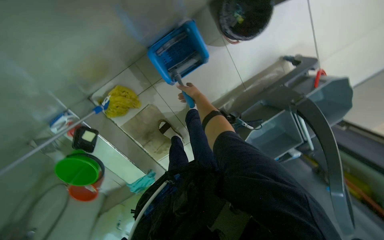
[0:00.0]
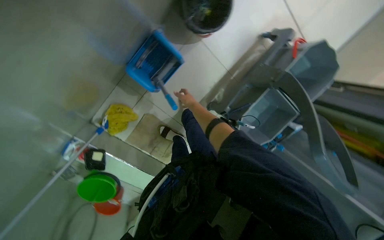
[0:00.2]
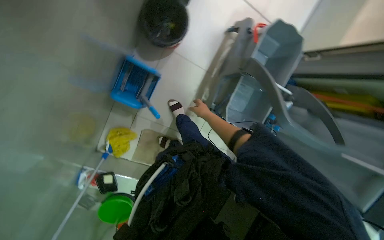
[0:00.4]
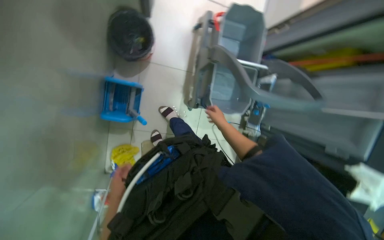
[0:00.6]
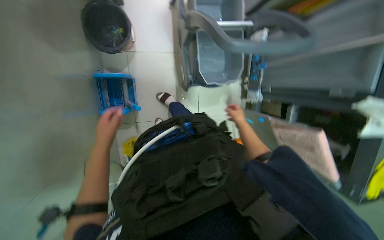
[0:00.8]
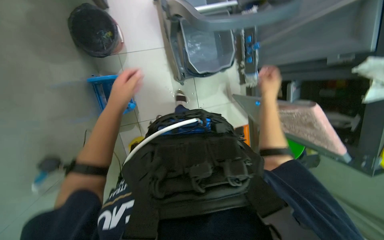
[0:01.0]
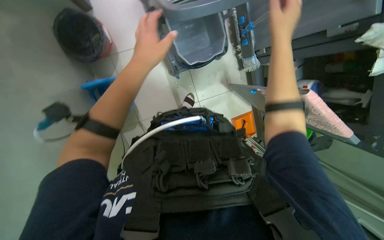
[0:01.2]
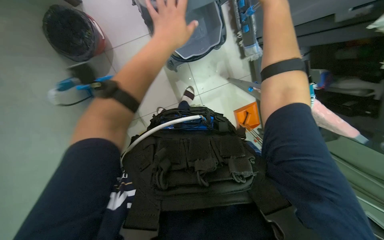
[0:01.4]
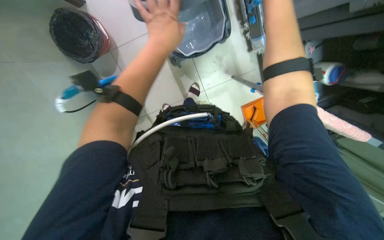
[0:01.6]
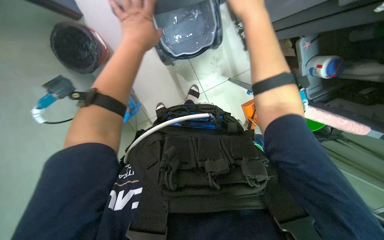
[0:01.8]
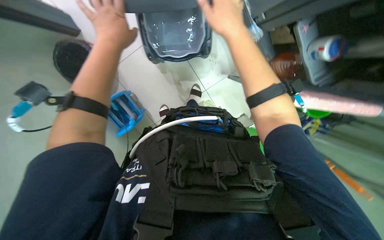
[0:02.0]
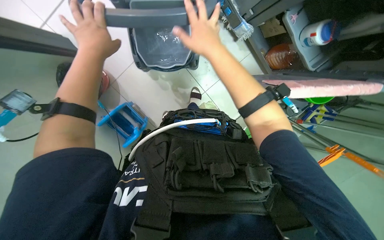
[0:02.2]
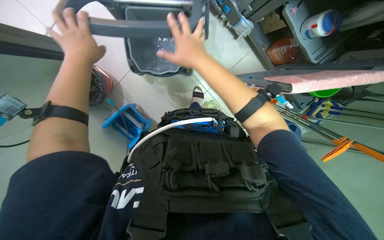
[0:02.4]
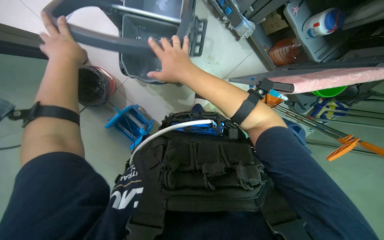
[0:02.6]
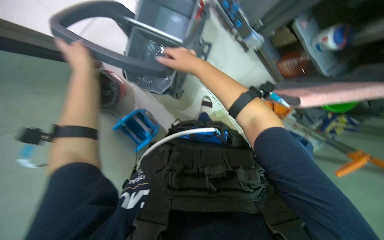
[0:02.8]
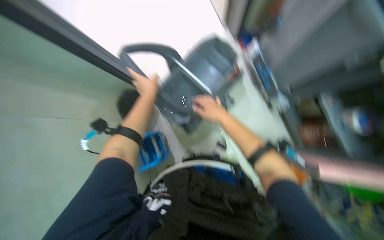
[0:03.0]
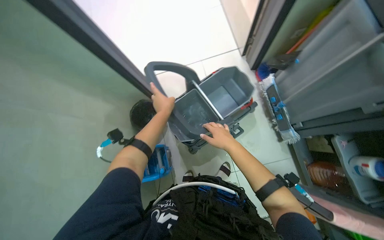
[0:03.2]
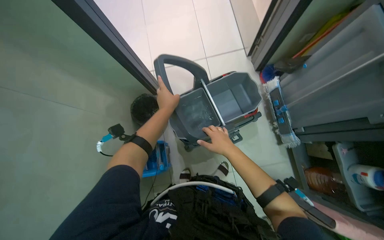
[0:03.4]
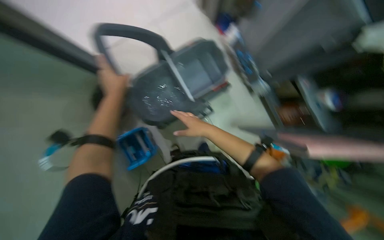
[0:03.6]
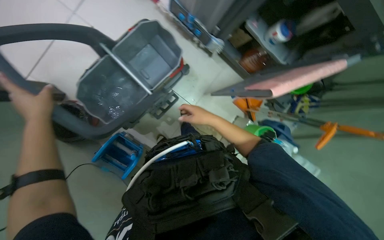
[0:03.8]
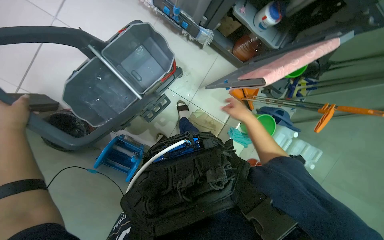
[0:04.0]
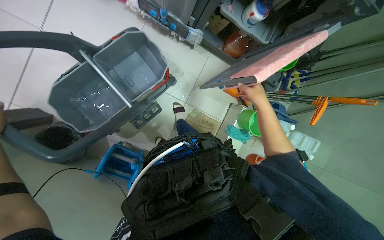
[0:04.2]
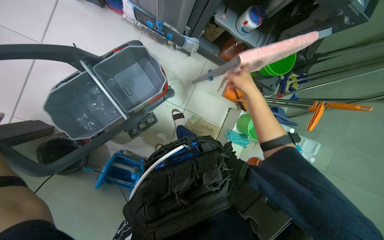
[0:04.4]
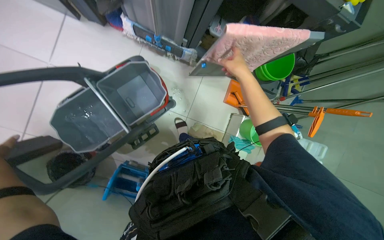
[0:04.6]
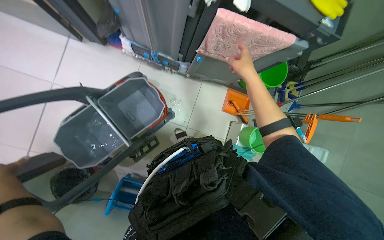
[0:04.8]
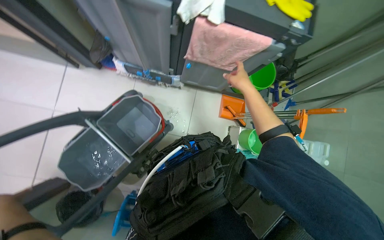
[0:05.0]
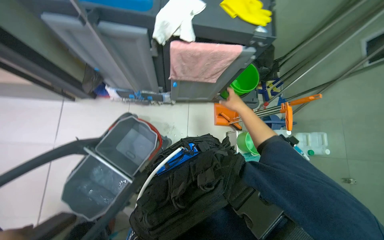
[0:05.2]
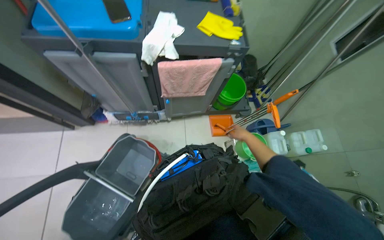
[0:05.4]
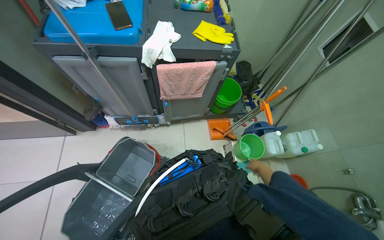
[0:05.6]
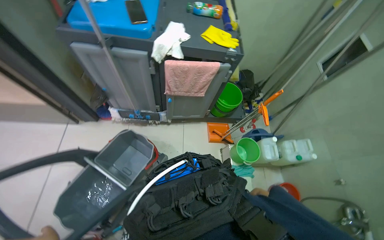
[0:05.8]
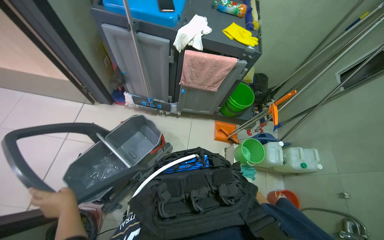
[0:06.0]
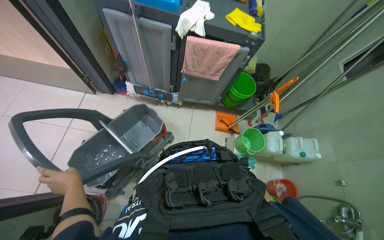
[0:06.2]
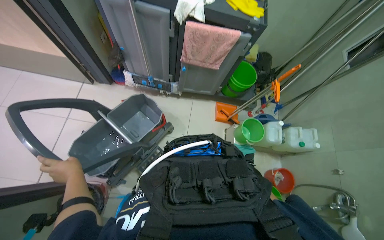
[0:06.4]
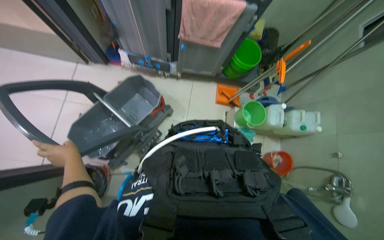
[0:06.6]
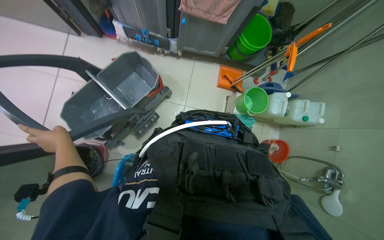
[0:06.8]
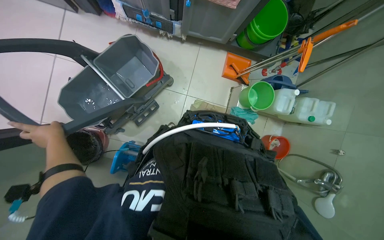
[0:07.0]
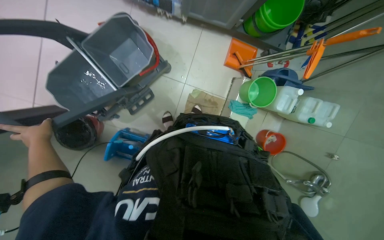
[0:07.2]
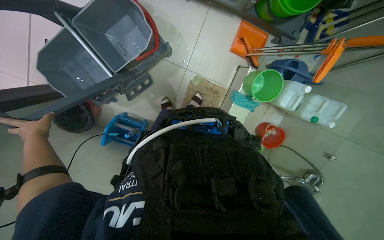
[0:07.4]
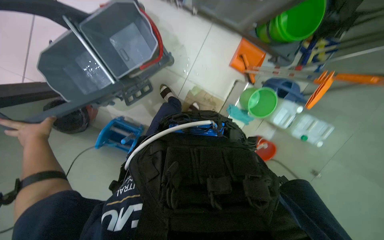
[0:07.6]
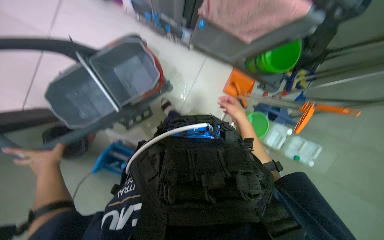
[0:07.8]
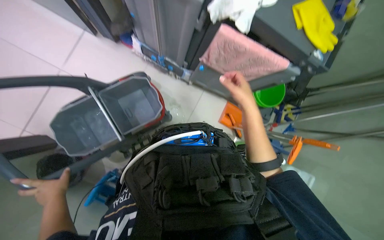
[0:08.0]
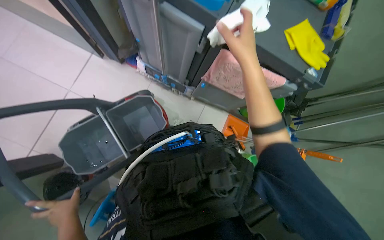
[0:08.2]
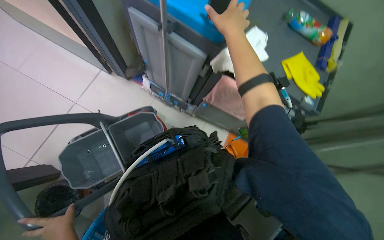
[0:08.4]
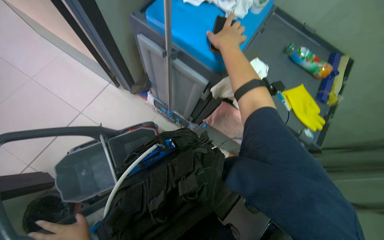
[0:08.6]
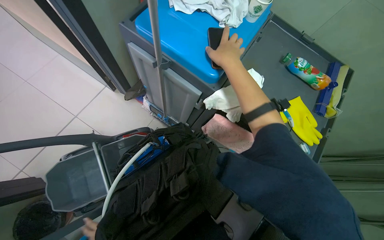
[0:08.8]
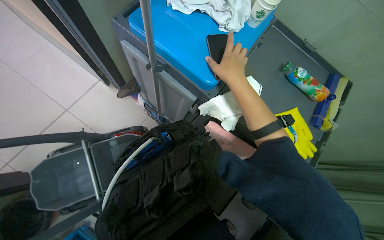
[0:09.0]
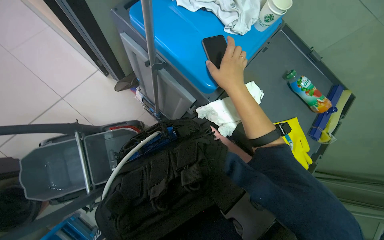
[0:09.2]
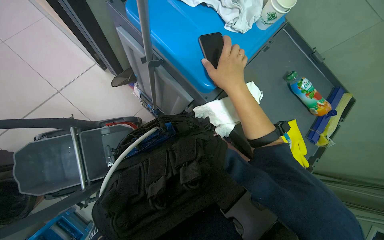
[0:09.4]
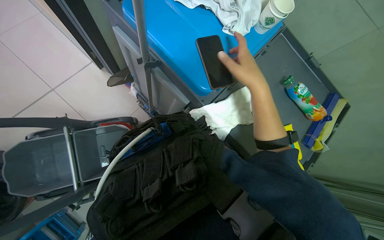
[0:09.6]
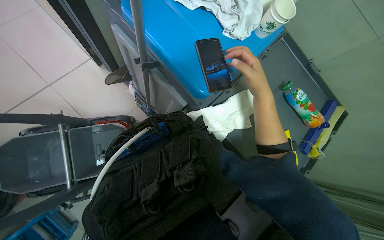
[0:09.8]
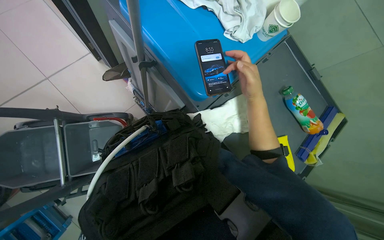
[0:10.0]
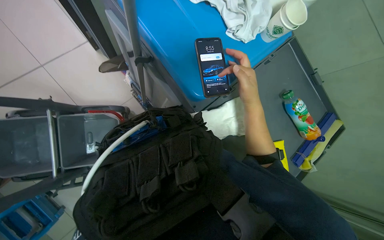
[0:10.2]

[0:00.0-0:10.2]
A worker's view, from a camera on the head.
Job: preparing cleaning supplies.
The whole recording: Filling mop bucket and organizing tools. The worker pours water into the mop bucket and organizes the tools.
0:00.0 to 0:01.4: The camera travels roughly 50 cm. The camera is aimed roughly 20 degrees further to the left. The scene turns roughly 70 degrees counterclockwise in the picture.
0:01.4 to 0:03.0: The view pans to the left by approximately 15 degrees. The view tilts about 20 degrees upward.
0:03.0 to 0:04.4: The wearer looks approximately 40 degrees further to the right. The view tilts roughly 15 degrees downward.
0:04.4 to 0:05.8: The view tips upward by roughly 30 degrees. Everything in view rotates roughly 25 degrees counterclockwise.
0:05.8 to 0:07.2: The view tips downward by approximately 35 degrees.
0:07.2 to 0:08.8: The camera pitches upward, by some 30 degrees.
0:08.8 to 0:10.2: The right hand heads to the right, covering approximately 10 cm.

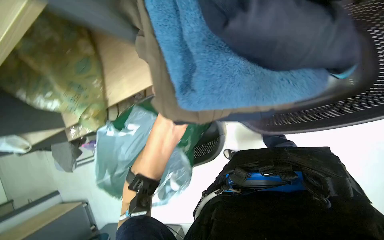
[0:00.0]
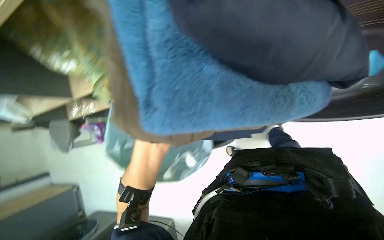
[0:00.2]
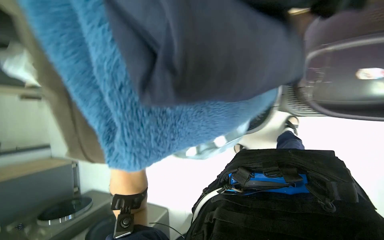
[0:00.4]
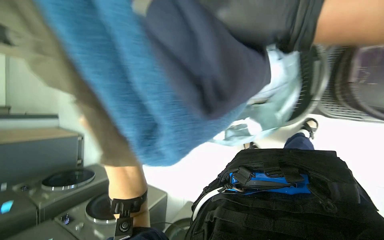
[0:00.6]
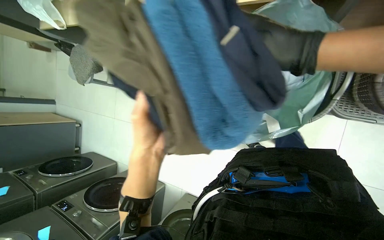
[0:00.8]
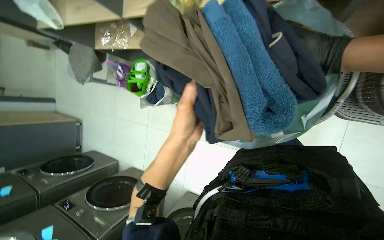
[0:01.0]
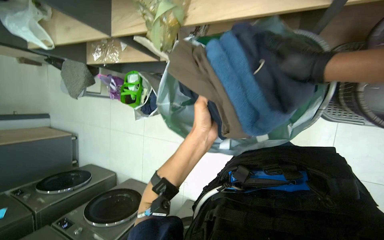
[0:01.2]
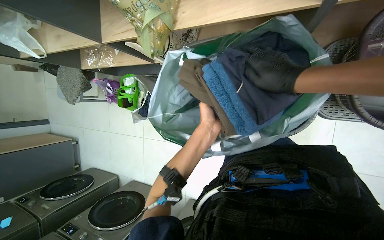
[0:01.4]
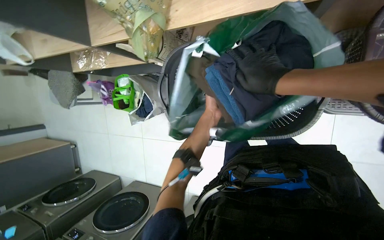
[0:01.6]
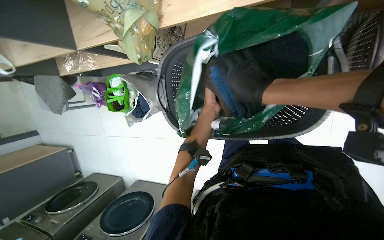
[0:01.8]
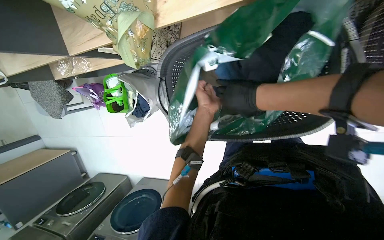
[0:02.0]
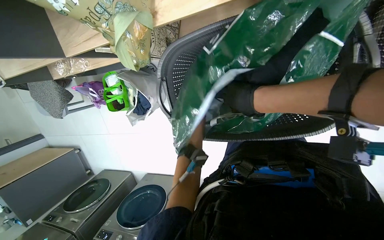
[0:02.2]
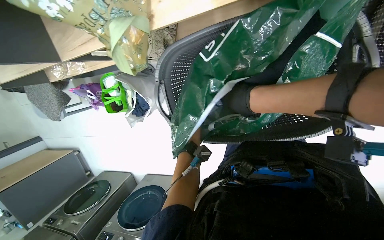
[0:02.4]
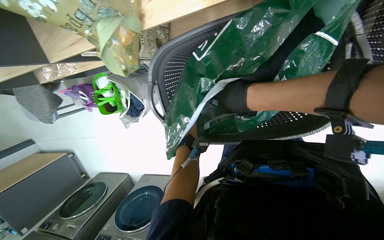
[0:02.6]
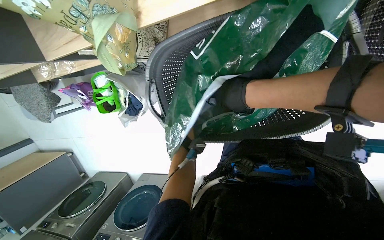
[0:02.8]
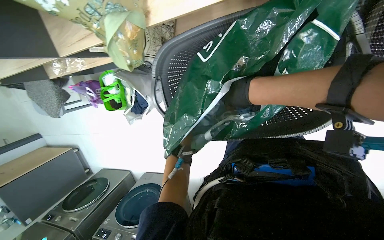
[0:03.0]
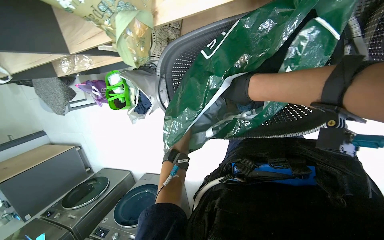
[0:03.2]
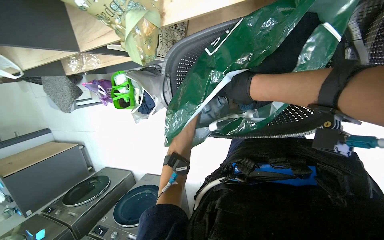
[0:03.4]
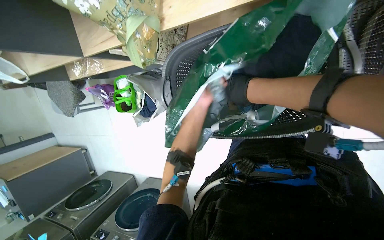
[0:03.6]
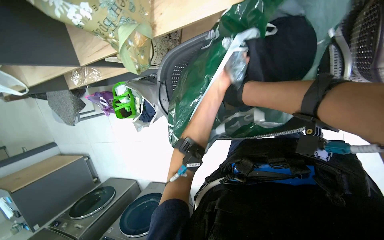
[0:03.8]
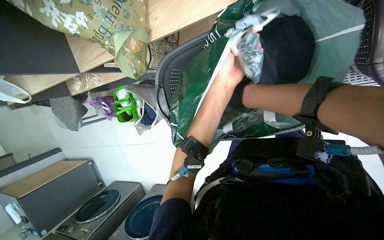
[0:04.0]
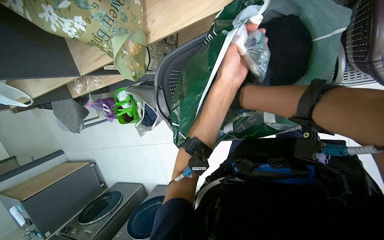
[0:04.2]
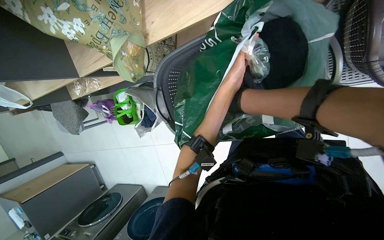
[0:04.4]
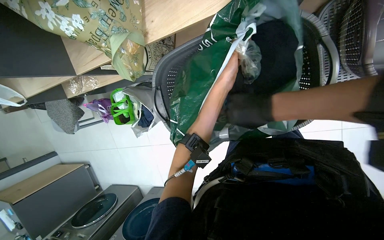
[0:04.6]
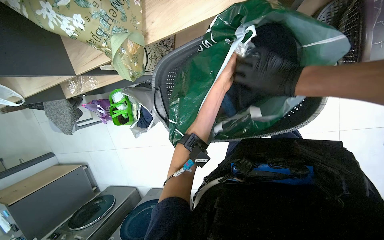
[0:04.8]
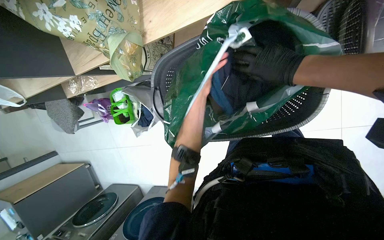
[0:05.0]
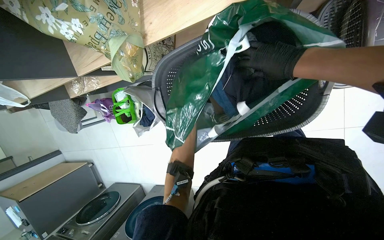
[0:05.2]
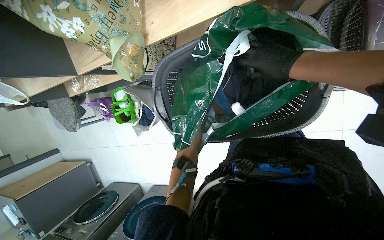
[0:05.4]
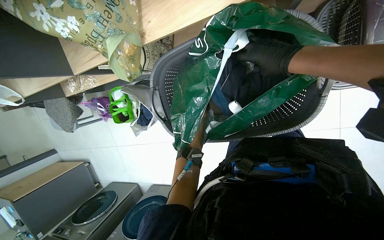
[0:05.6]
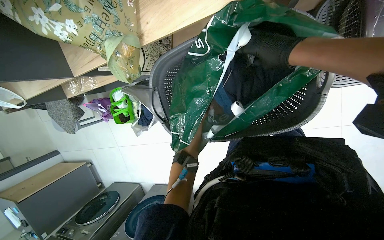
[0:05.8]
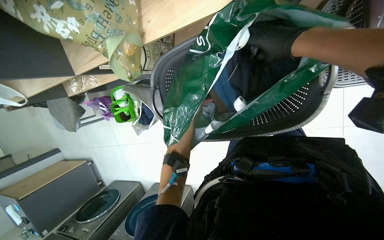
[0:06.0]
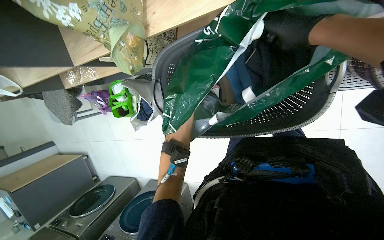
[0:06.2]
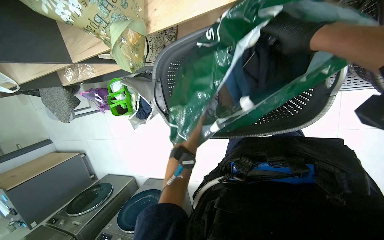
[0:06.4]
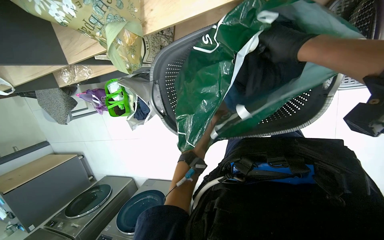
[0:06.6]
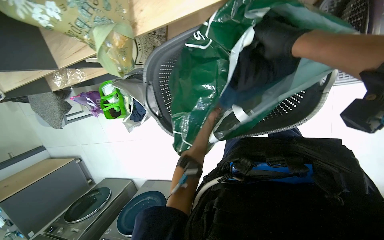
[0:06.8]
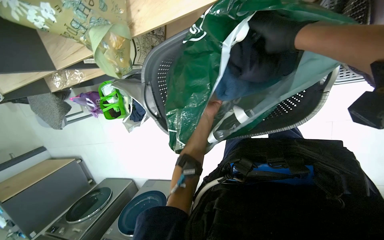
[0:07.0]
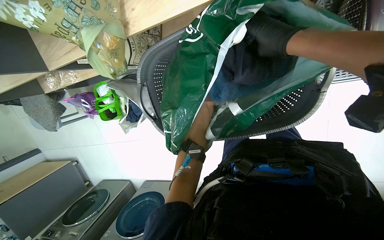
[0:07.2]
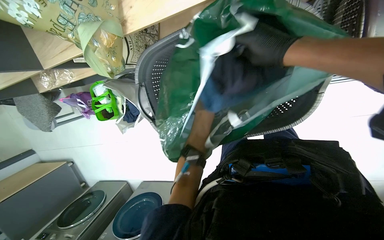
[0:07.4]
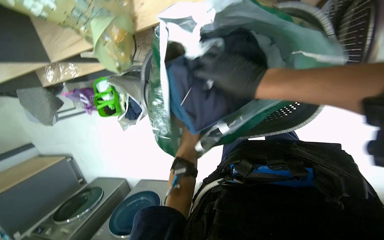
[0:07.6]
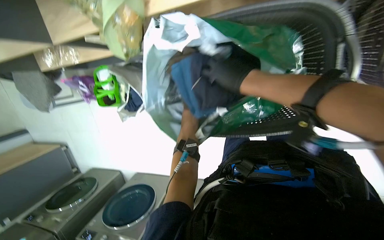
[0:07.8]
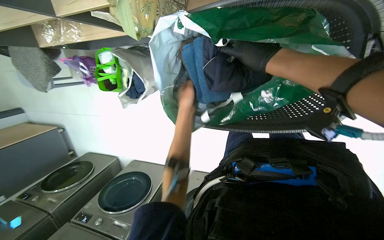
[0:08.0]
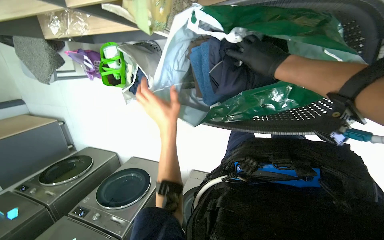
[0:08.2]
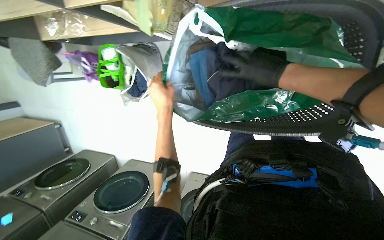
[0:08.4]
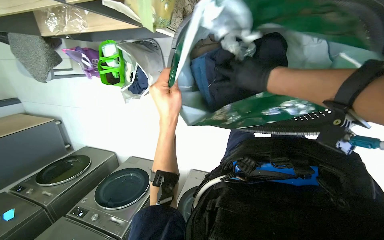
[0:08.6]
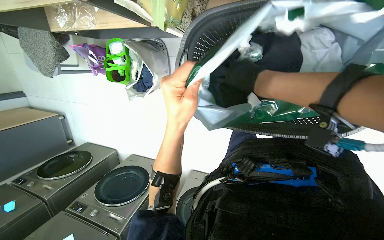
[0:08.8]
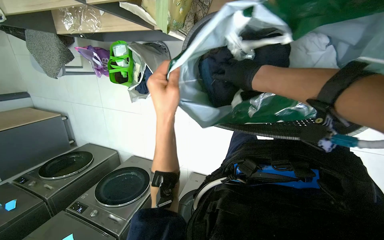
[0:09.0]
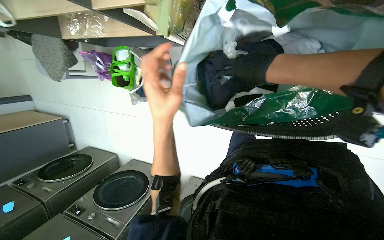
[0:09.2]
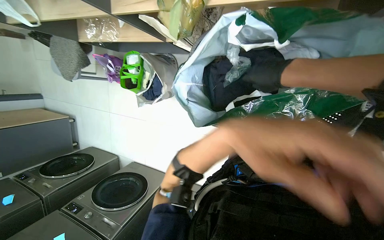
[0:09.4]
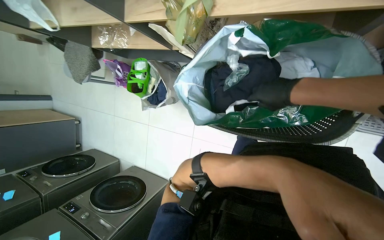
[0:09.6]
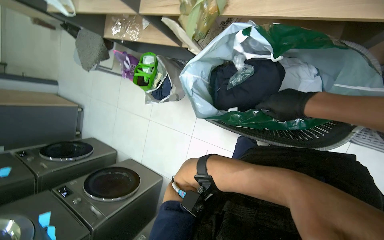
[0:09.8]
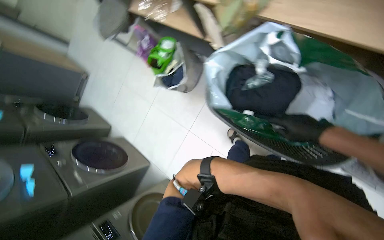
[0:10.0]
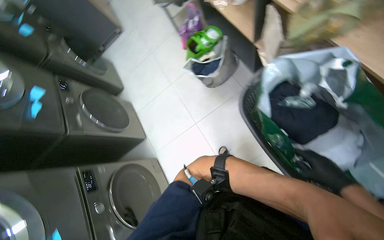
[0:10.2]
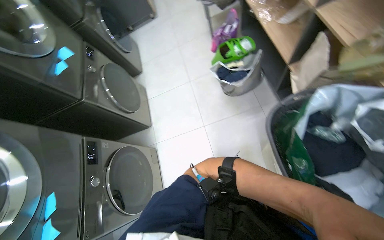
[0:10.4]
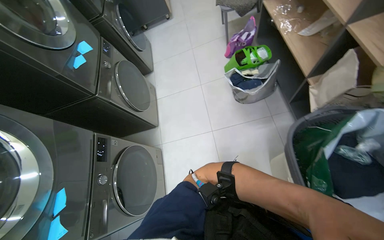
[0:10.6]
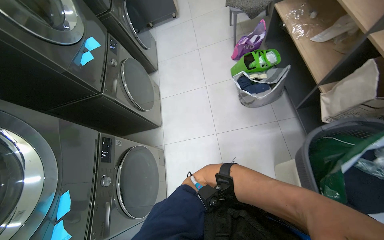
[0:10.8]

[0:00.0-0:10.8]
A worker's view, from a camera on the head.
Job: managing laundry.
The whole recording: Bagging folded clothes into basket. The worker places folded clothes into a bag inside a laundry basket.
0:01.6 to 0:03.0: The left hand heads to the left, farther from the camera and down the picture, covering about 30 cm.
0:06.2 to 0:07.8: The right hand heads to the left and down the picture, covering about 25 cm.
0:07.8 to 0:09.2: The right hand shifts roughly 10 cm farther from the camera; the left hand heads nearer to the camera, covering approximately 20 cm.
0:09.2 to 0:10.8: The wearer moves some 50 cm. Everything in view rotates approximately 75 degrees clockwise.
